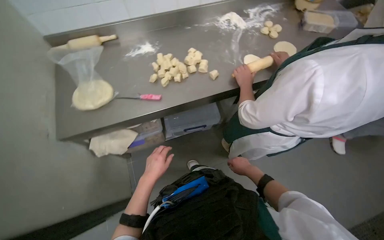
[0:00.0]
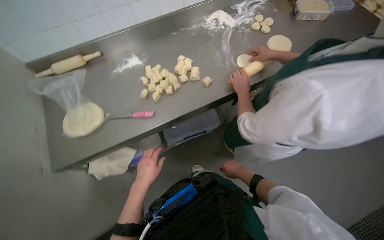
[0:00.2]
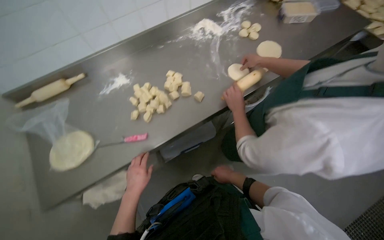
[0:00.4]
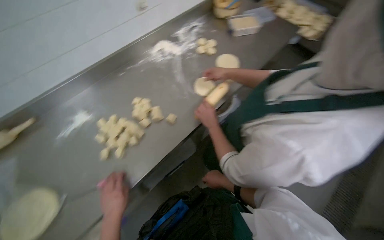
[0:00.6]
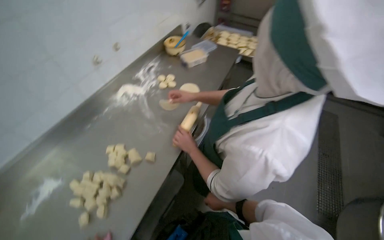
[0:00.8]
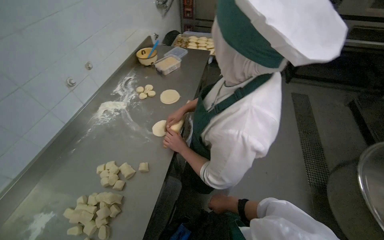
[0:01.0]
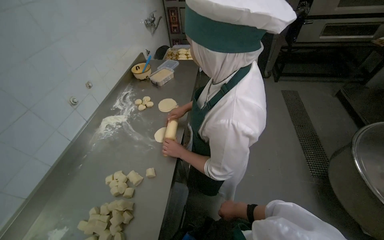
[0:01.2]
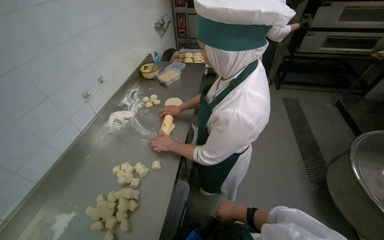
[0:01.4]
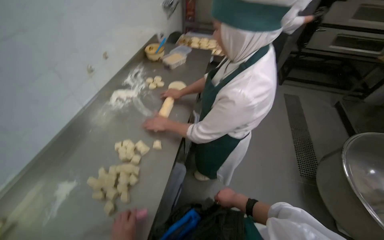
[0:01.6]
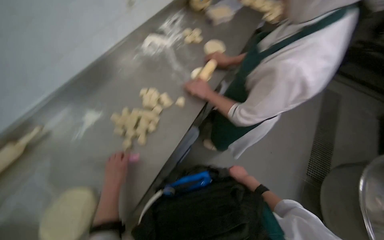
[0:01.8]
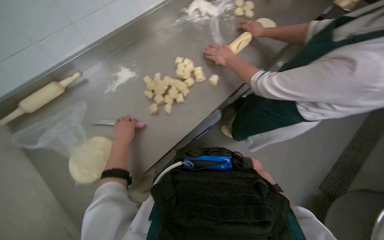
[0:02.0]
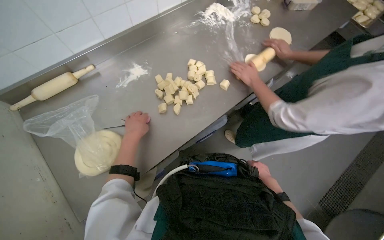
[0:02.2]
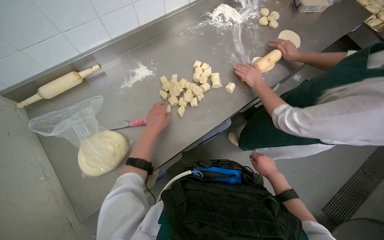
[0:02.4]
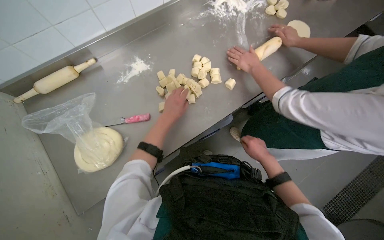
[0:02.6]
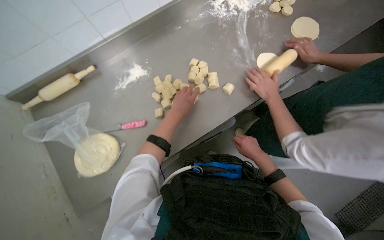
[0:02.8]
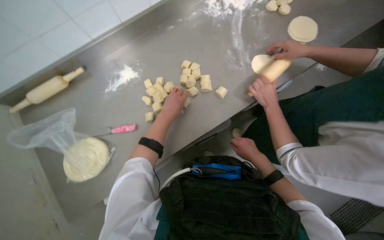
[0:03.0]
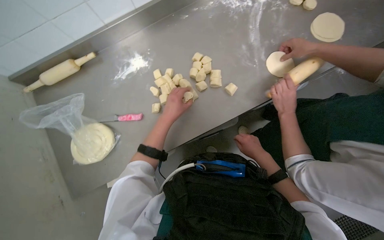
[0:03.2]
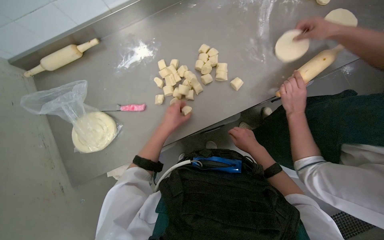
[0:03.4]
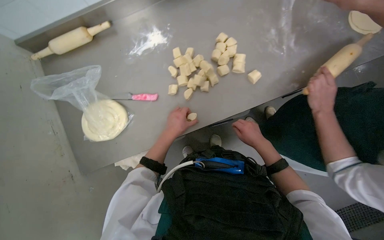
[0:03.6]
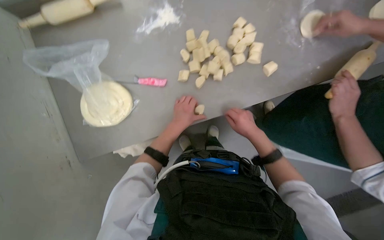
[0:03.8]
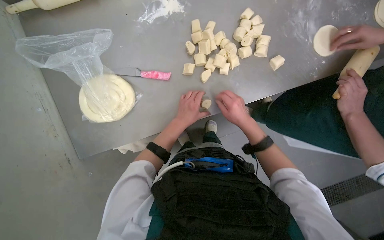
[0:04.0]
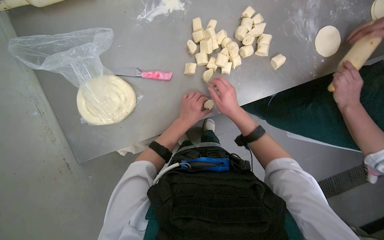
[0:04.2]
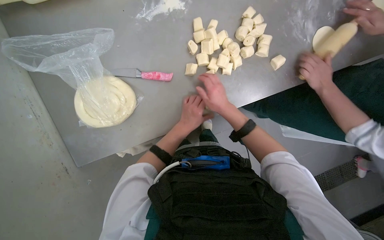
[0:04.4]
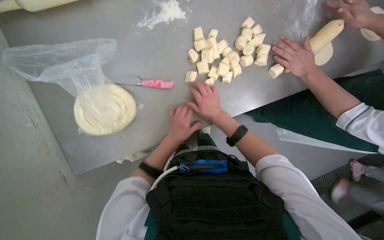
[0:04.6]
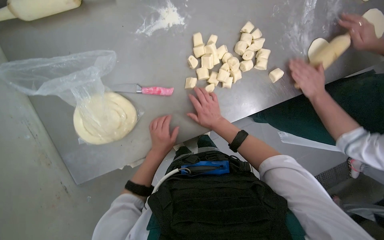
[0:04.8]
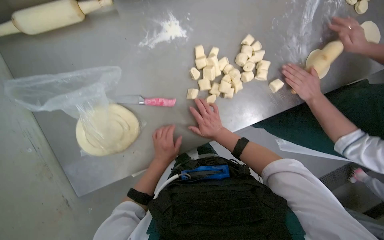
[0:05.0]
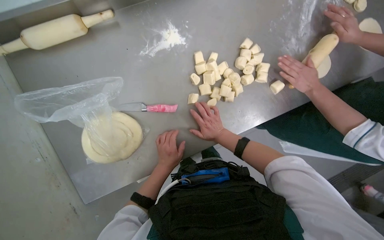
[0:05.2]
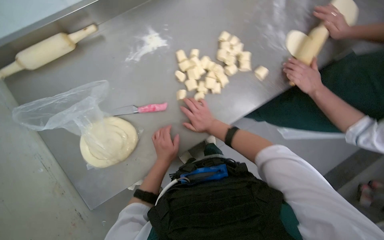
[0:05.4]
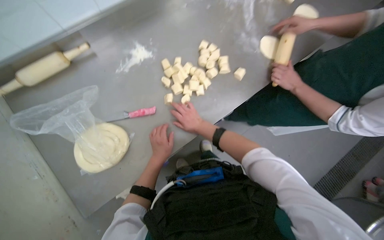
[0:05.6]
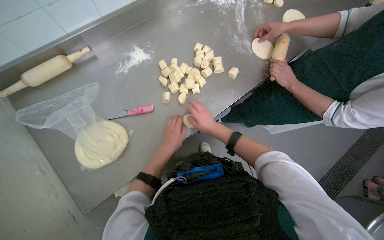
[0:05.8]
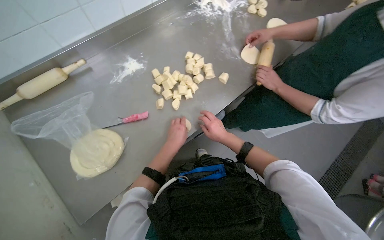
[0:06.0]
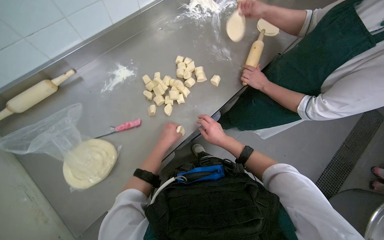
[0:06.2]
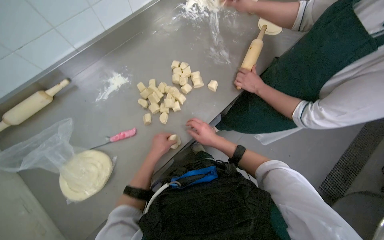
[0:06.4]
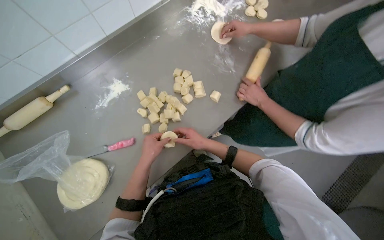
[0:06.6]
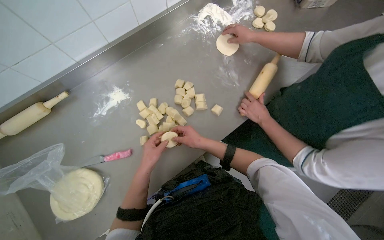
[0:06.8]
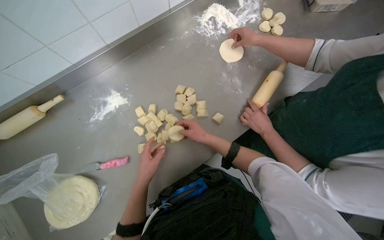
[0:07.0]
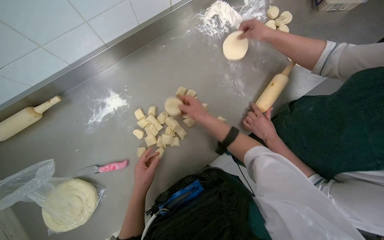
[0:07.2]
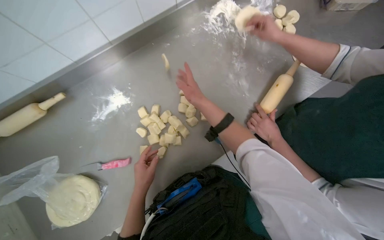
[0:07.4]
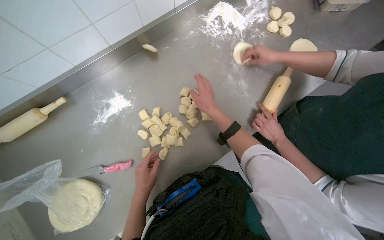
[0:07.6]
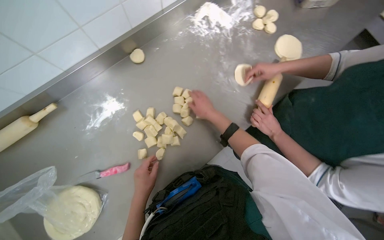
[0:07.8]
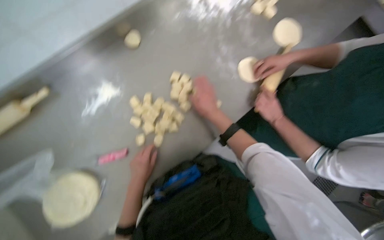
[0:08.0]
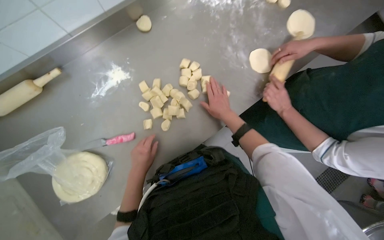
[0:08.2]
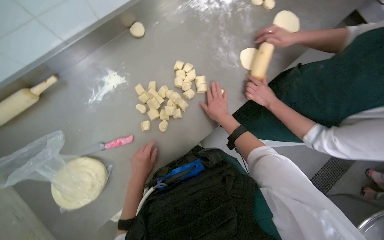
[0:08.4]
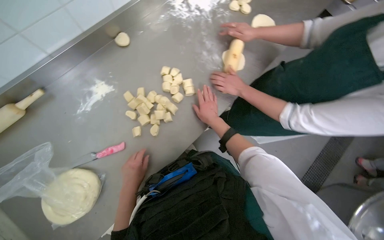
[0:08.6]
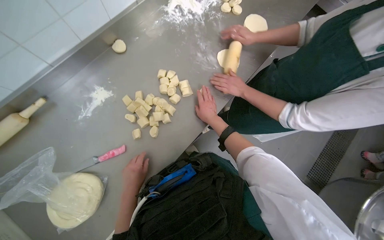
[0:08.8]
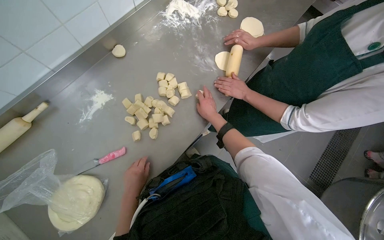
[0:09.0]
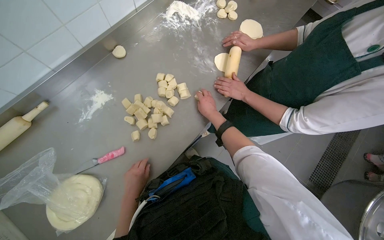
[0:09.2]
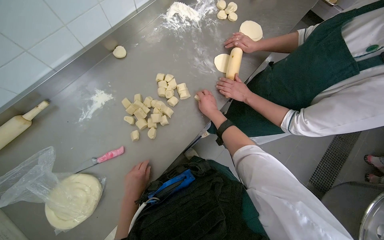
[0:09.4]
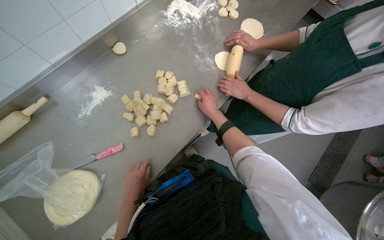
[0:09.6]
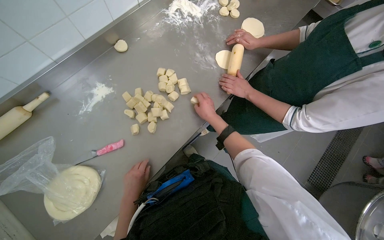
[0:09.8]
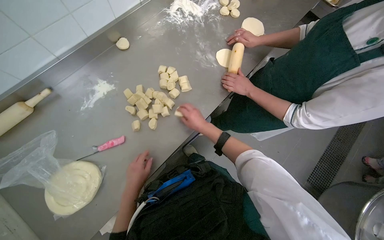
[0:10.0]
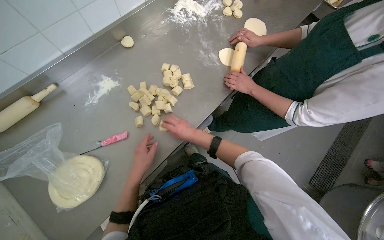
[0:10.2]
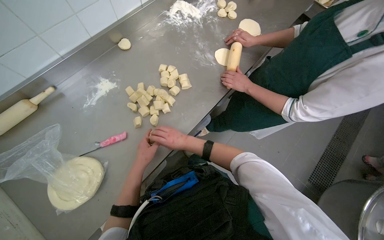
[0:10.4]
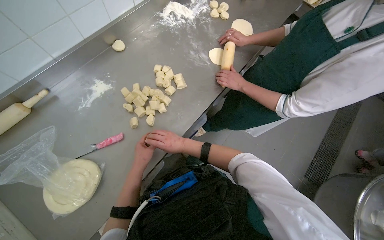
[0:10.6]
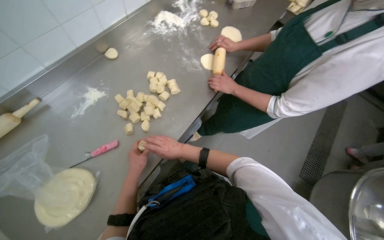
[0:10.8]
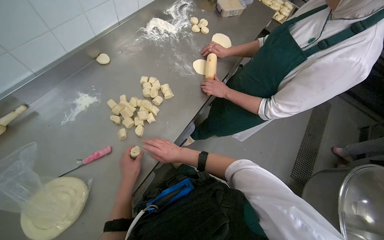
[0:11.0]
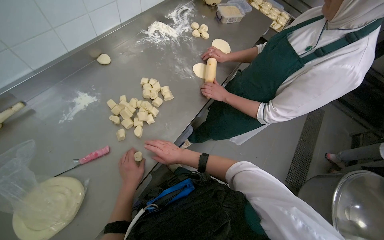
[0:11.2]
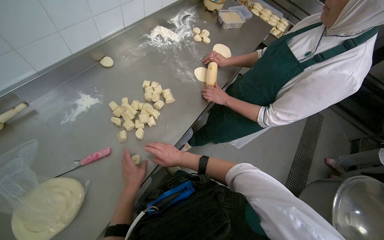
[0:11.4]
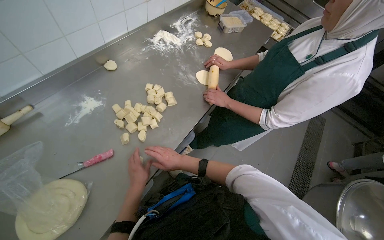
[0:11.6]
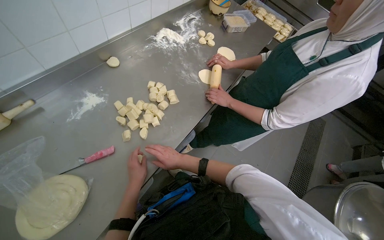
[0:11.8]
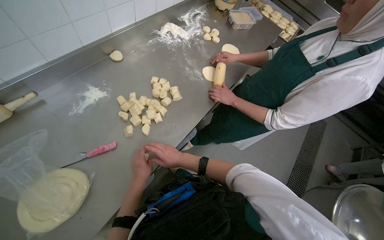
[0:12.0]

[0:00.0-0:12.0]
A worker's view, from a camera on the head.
Job: preparing food.
The whole recording: Rolling and flattening dough pieces. The worker rolls small dough pieces into balls and then flattens them on the table.
0:00.0 to 0:01.6: The head rotates about 55 degrees to the right. The wearer looks approximately 15 degrees further upward.
0:01.6 to 0:03.0: The head rotates roughly 45 degrees to the left. The camera pitches downward, by roughly 25 degrees.
0:03.0 to 0:04.4: The camera pitches downward, by approximately 15 degrees. The right hand goes roughly 30 cm to the left.
0:04.4 to 0:06.0: The view tips upward by about 20 degrees. The right hand heads down the picture, covering some 10 cm.
0:06.0 to 0:07.6: The right hand shifts some 35 cm up the picture.
0:09.0 to 0:10.4: The right hand shifts approximately 20 cm down the picture, to the left and nearer to the camera.
0:10.4 to 0:12.0: The hands stay close to where they were, moving slightly.

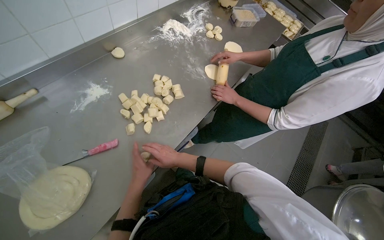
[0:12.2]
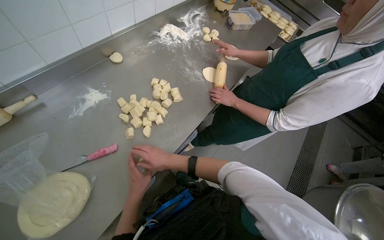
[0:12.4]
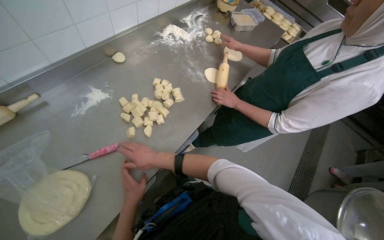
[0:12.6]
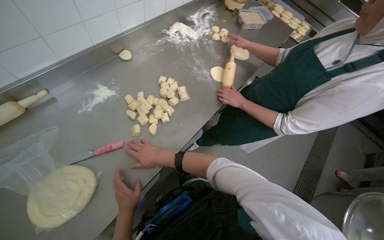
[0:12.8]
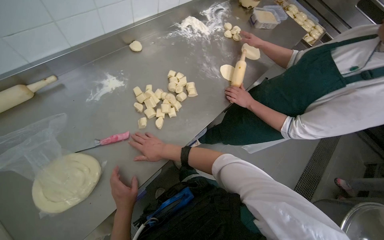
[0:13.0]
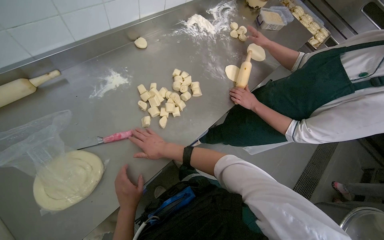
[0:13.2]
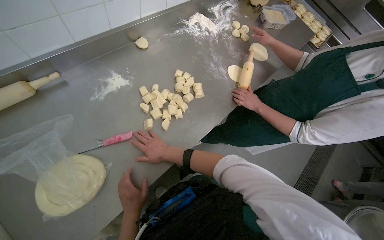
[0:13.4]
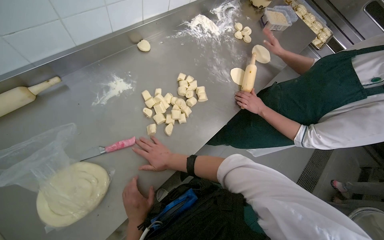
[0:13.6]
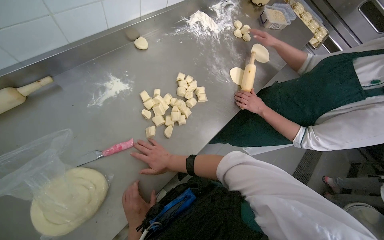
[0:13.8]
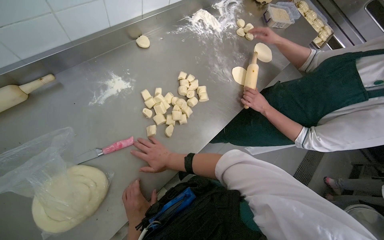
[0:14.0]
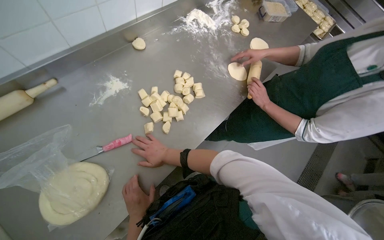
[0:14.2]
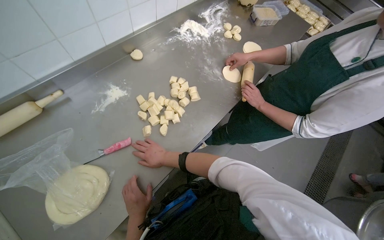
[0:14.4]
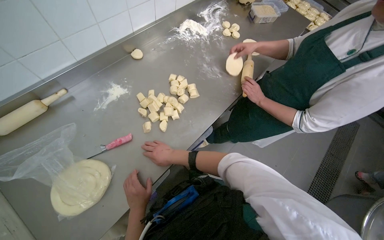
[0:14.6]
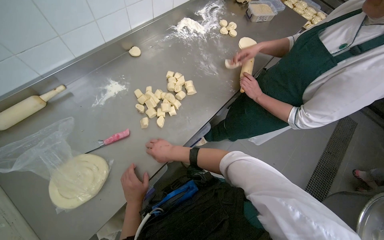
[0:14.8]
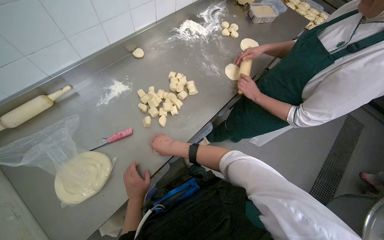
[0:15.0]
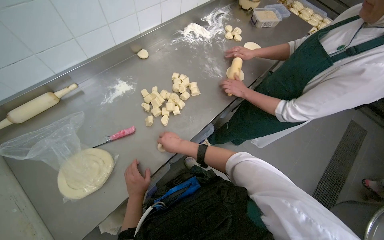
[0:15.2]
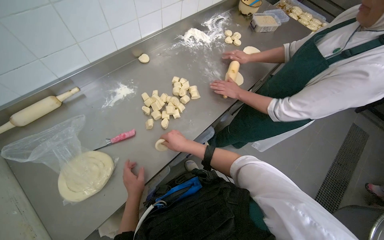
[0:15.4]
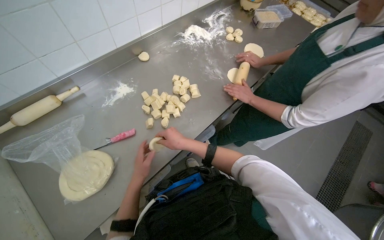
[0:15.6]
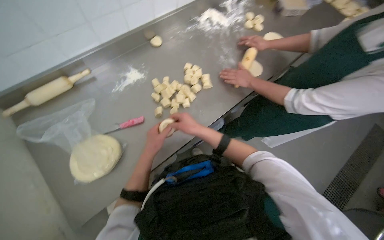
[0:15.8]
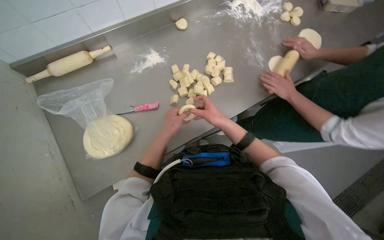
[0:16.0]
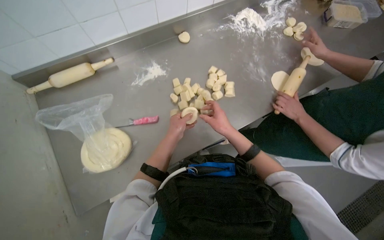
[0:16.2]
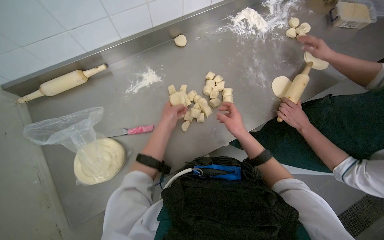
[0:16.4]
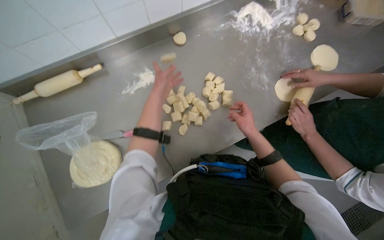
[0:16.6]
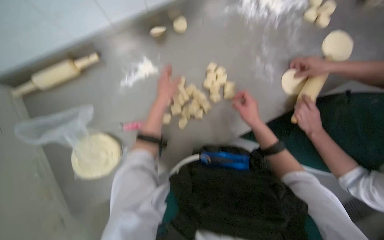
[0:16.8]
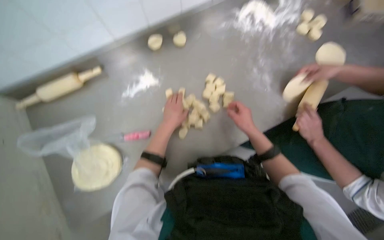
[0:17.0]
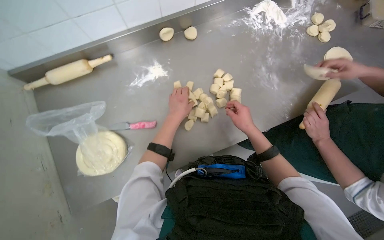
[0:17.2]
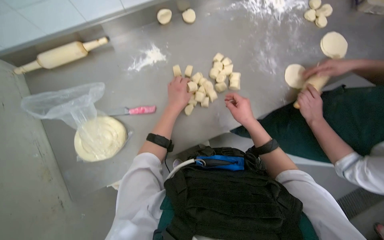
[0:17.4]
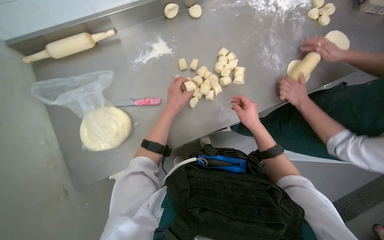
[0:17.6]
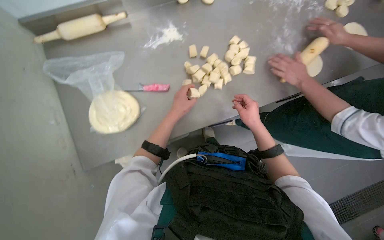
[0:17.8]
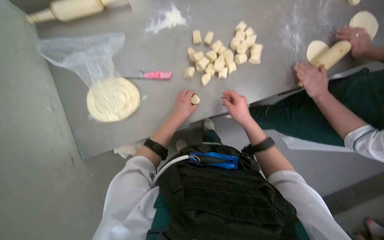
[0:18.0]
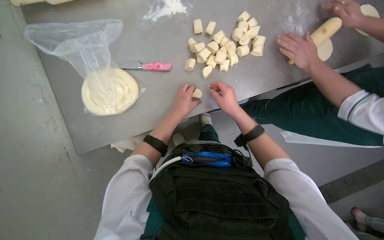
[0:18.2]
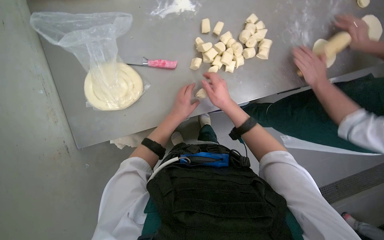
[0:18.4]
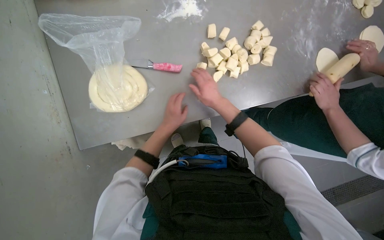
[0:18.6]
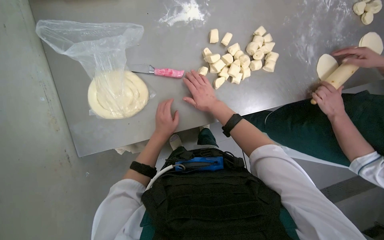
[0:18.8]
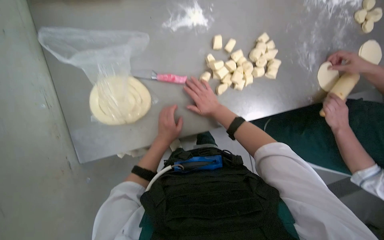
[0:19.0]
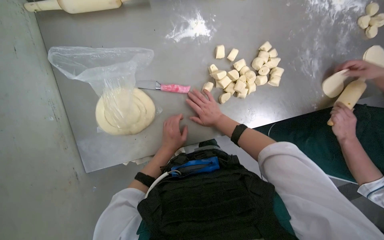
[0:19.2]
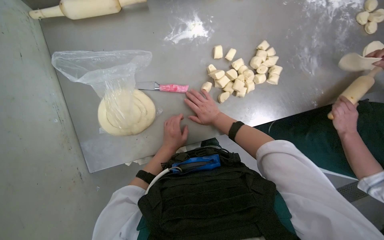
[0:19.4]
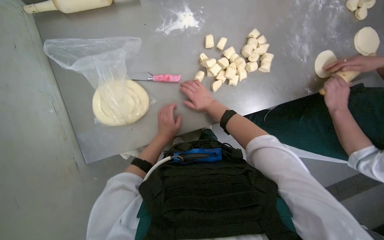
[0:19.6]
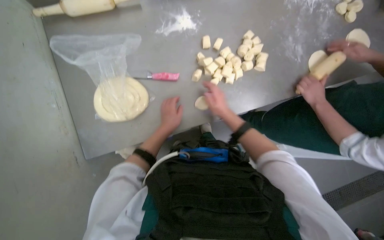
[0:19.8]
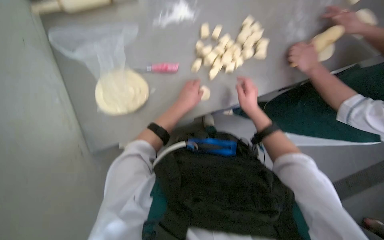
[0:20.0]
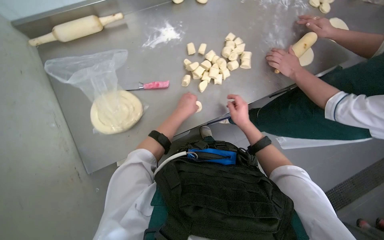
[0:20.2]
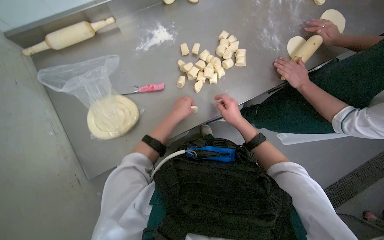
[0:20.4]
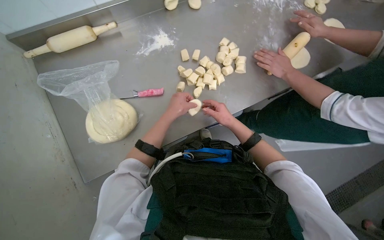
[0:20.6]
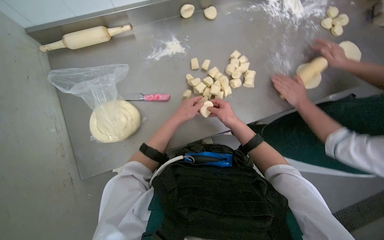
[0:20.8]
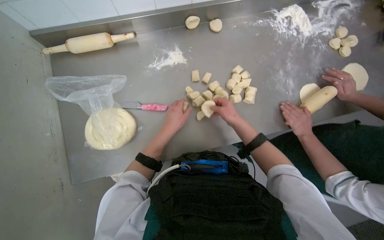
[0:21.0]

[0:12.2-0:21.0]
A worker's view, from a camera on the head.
Job: preparing food.
The whole recording: Rolling and flattening dough pieces. The worker rolls small dough pieces into balls and then flattens them on the table.
0:12.2 to 0:13.6: The left hand heads down the picture, covering roughly 10 cm.
0:13.6 to 0:15.2: The right hand goes some 10 cm to the right.
0:15.2 to 0:16.6: The left hand travels up the picture by approximately 40 cm. The right hand travels to the right and up the picture by roughly 25 cm.
0:16.6 to 0:18.0: The left hand heads down the picture, covering roughly 30 cm.
0:18.0 to 0:19.6: The right hand travels to the left by roughly 15 cm.
0:19.6 to 0:21.0: The right hand is displaced to the right by approximately 15 cm.
